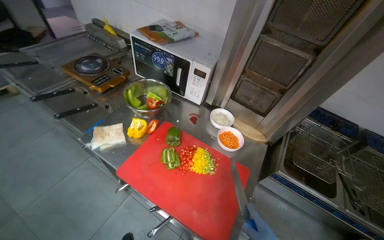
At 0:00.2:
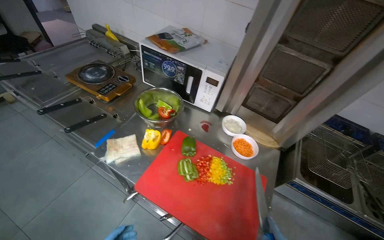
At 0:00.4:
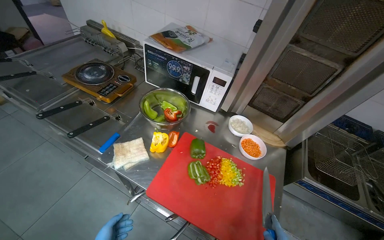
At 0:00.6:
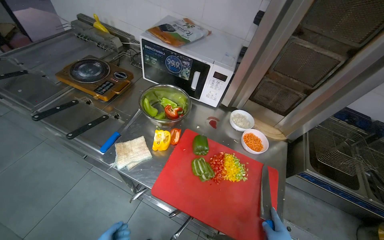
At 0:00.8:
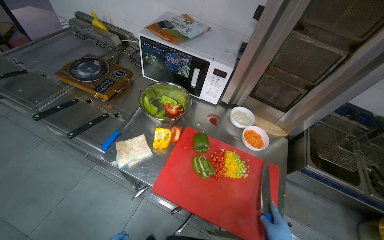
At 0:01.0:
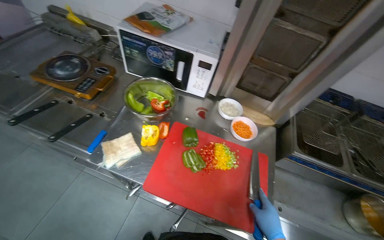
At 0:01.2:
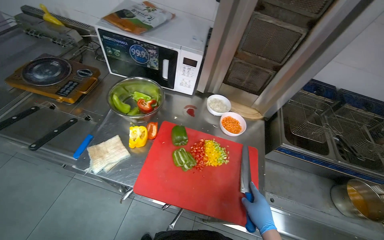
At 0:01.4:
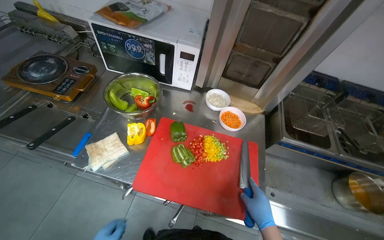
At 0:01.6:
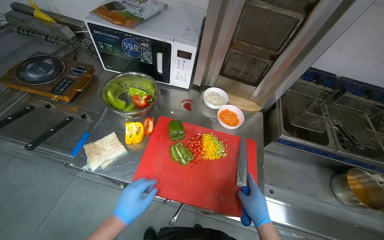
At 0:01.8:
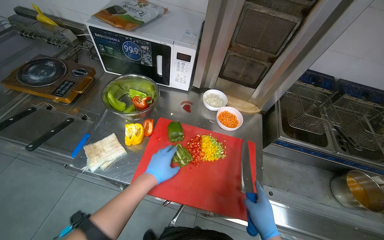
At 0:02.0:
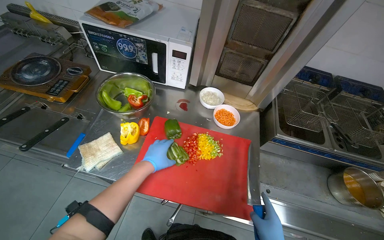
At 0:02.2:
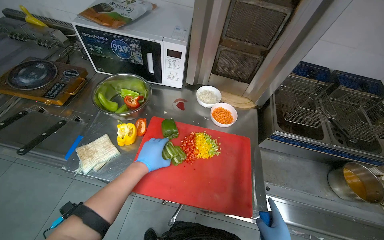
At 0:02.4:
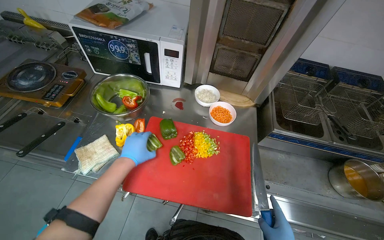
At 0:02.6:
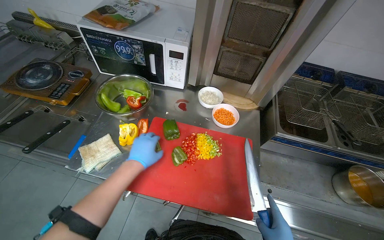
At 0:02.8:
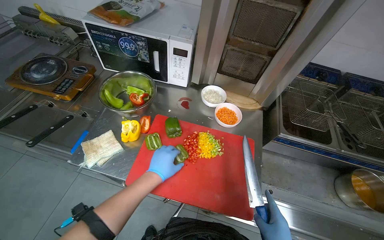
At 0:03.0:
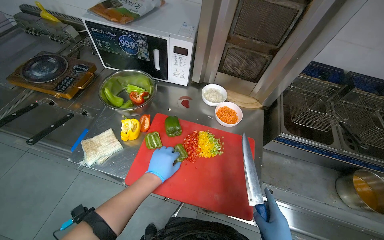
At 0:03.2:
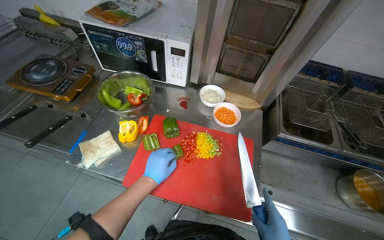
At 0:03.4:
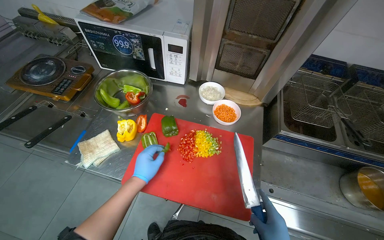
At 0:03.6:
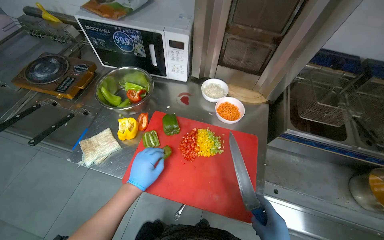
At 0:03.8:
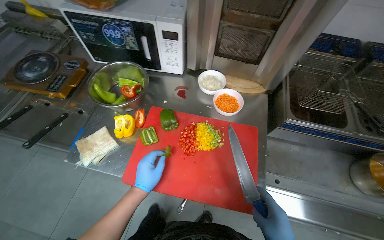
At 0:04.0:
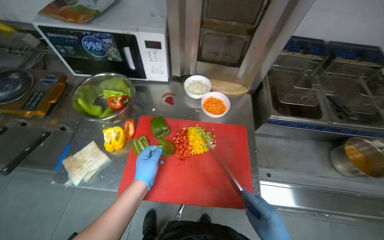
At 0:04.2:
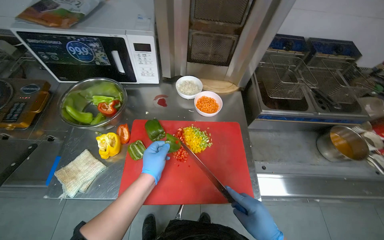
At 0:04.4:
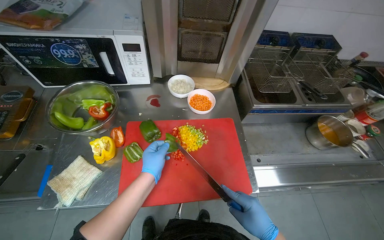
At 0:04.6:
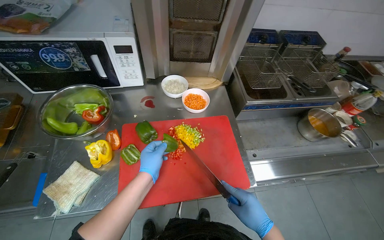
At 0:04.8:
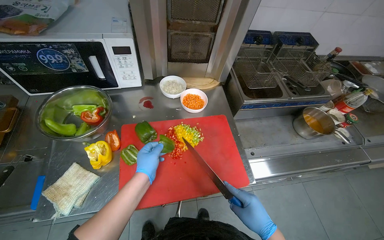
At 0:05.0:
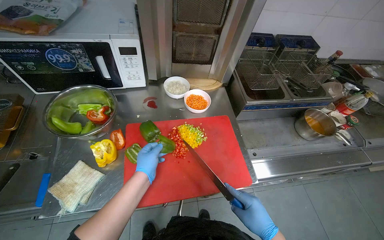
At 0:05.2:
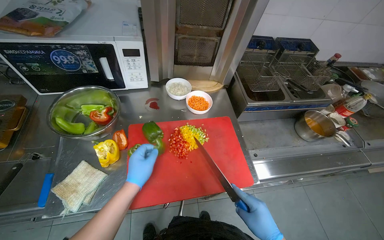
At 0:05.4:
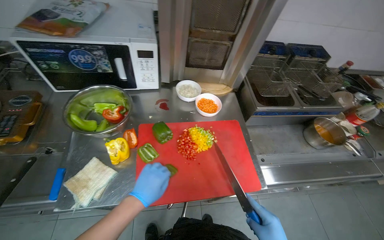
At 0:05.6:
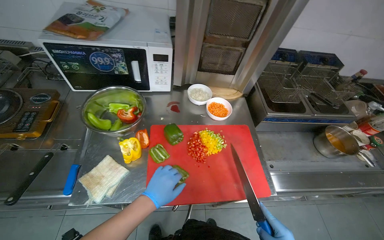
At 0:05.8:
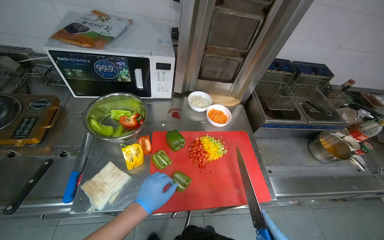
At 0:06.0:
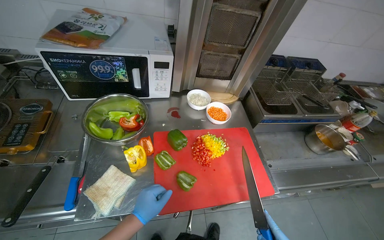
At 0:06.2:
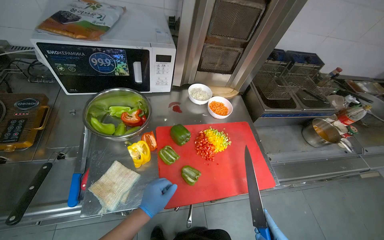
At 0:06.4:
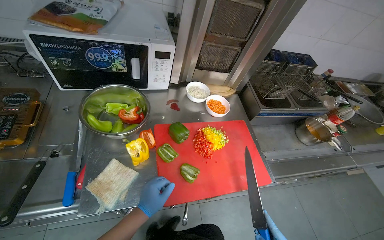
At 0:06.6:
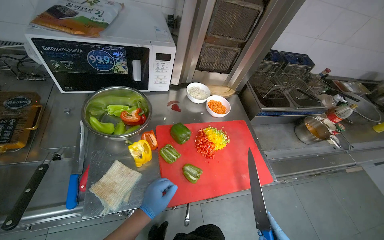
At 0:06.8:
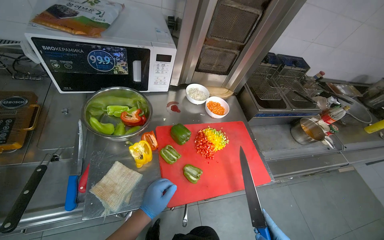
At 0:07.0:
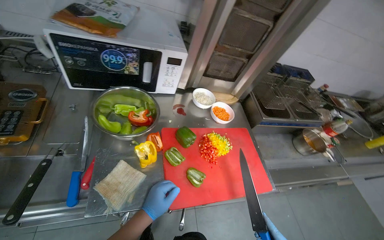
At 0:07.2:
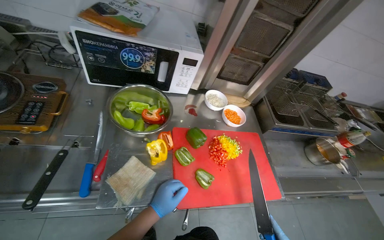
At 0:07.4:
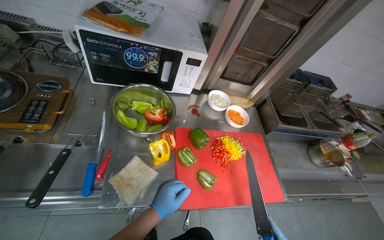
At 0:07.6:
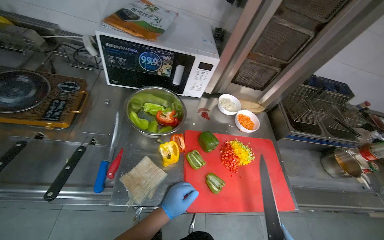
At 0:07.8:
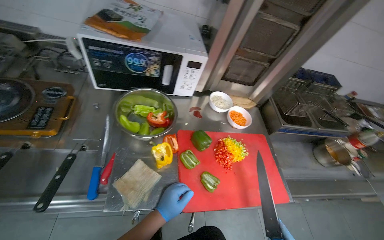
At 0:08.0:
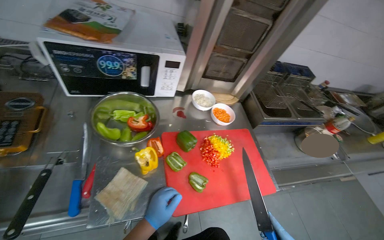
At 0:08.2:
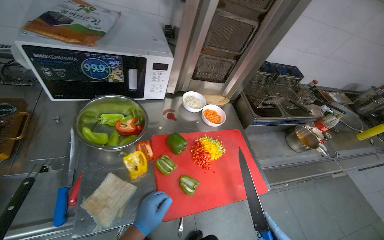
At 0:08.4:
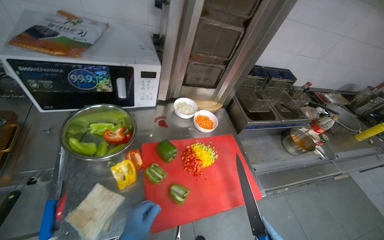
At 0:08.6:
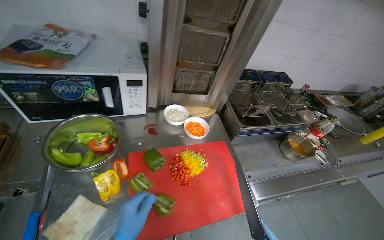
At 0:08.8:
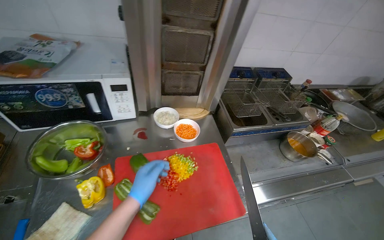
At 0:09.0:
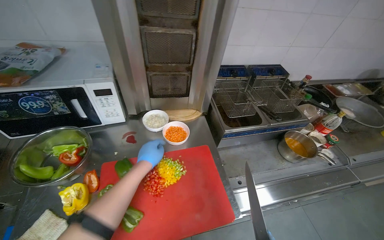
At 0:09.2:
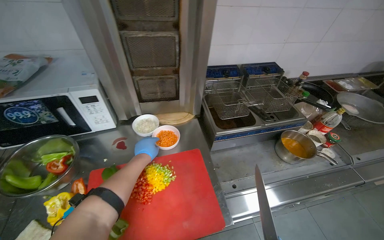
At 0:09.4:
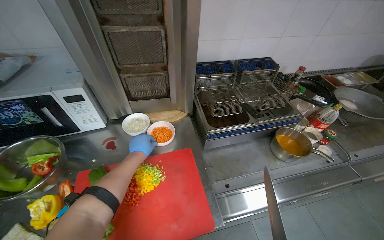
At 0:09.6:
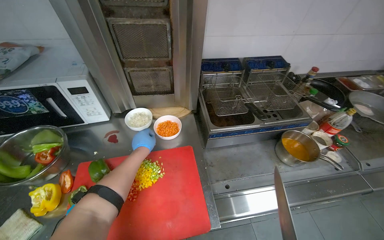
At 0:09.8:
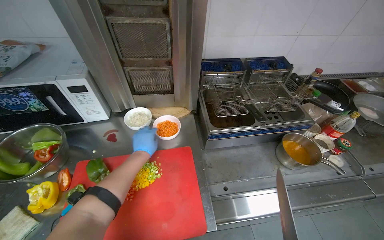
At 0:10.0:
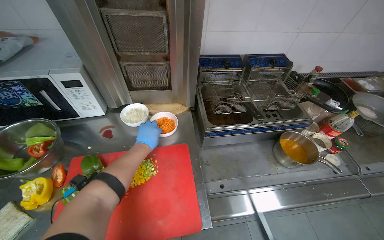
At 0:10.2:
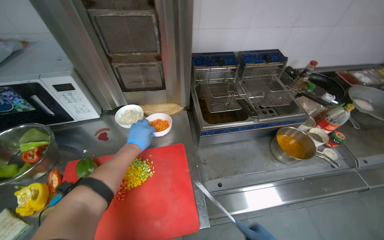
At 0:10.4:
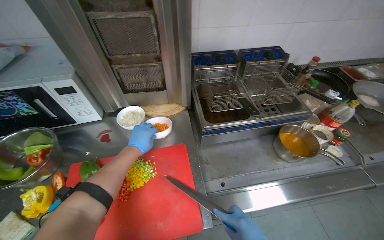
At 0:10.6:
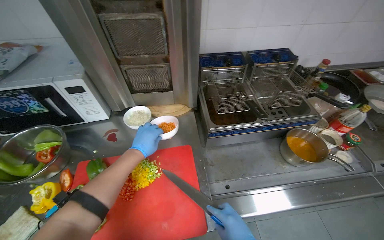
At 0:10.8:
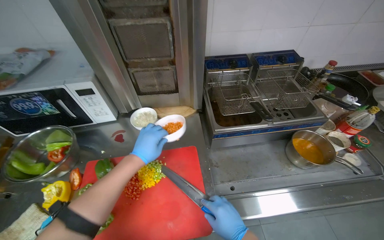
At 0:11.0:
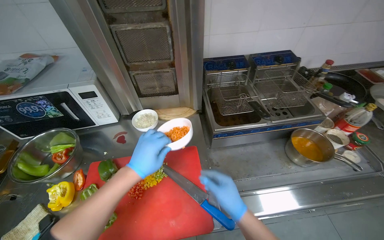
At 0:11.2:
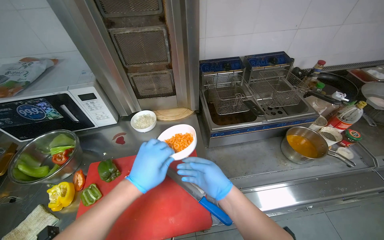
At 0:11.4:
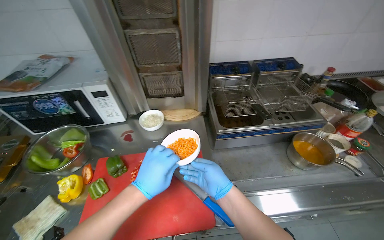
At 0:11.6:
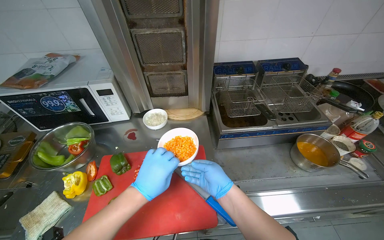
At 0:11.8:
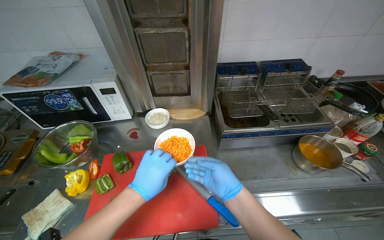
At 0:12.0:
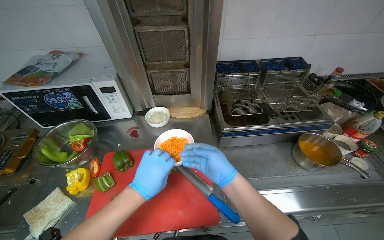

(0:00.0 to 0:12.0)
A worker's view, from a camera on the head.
Job: preparing food.
The whole recording: Chopping bell peppers on cutting board. The worker chops various colored bell peppers on a red cutting board.
0:01.6 - 0:03.0: The left hand moves to the right and farther from the camera, some 15 cm.
0:04.4 - 0:06.0: The left hand heads down the picture, covering roughly 10 cm.
0:09.0 - 0:10.4: The left hand heads farther from the camera, covering about 10 cm.
0:10.4 - 0:12.0: The left hand goes roughly 25 cm nearer to the camera and down the picture.

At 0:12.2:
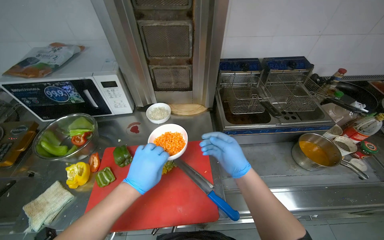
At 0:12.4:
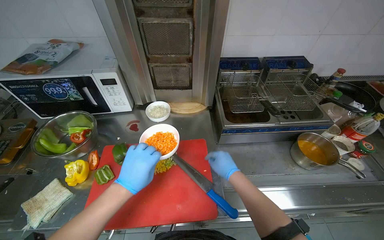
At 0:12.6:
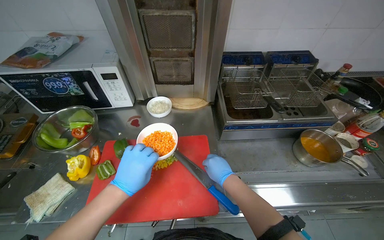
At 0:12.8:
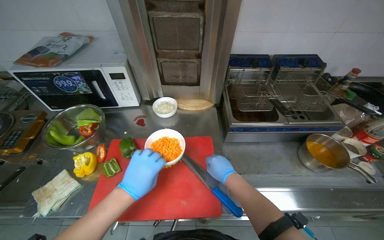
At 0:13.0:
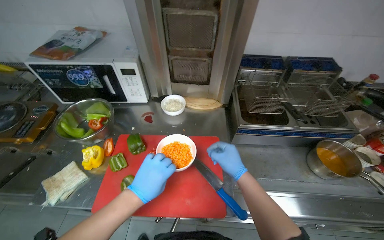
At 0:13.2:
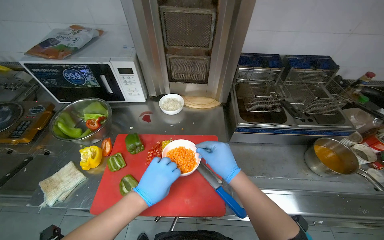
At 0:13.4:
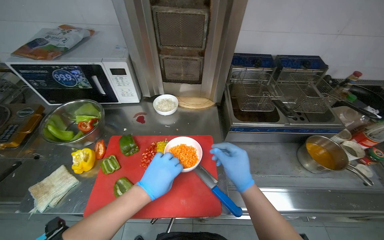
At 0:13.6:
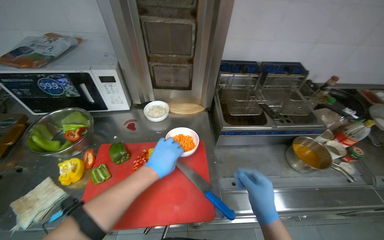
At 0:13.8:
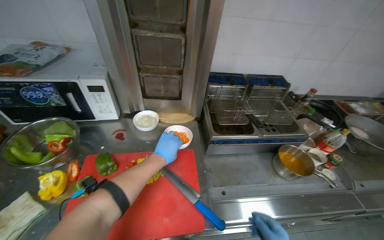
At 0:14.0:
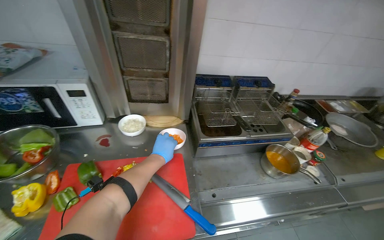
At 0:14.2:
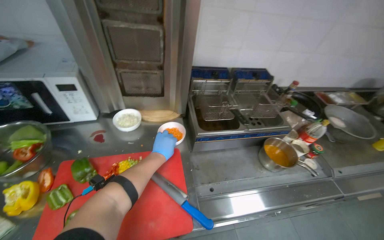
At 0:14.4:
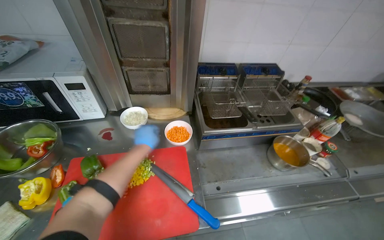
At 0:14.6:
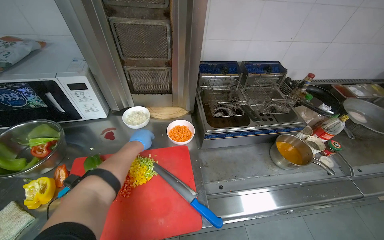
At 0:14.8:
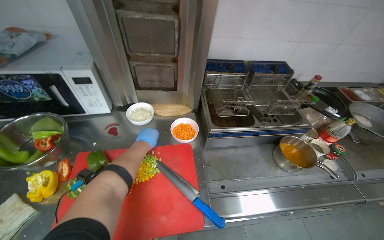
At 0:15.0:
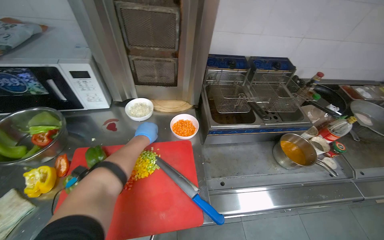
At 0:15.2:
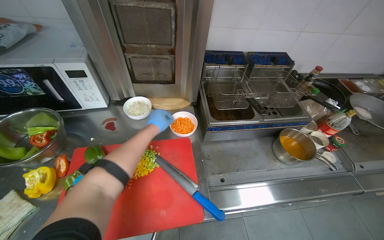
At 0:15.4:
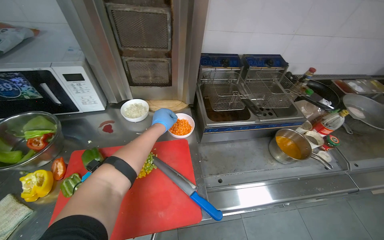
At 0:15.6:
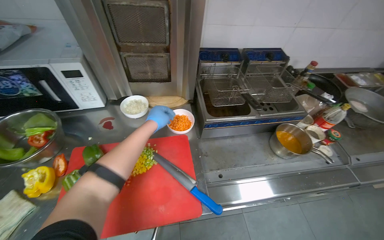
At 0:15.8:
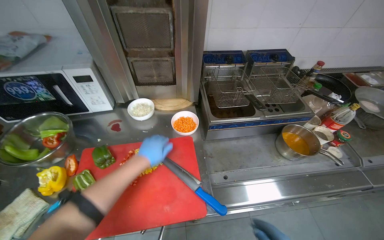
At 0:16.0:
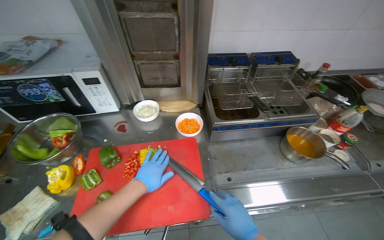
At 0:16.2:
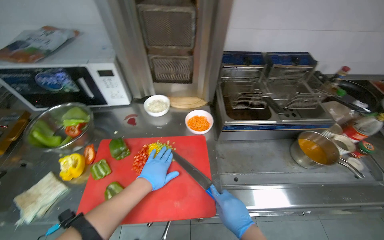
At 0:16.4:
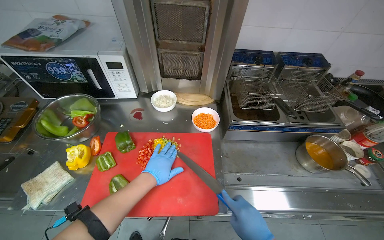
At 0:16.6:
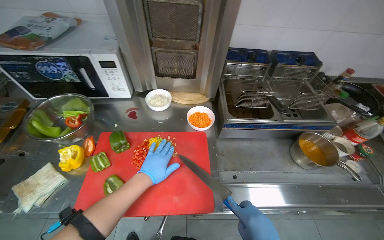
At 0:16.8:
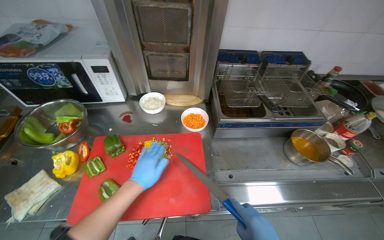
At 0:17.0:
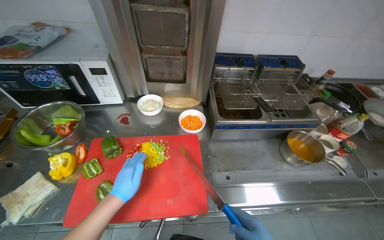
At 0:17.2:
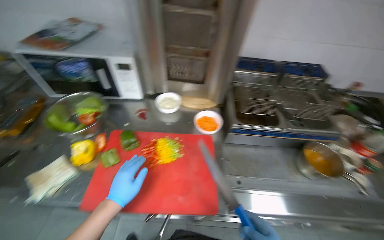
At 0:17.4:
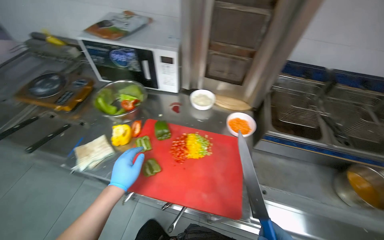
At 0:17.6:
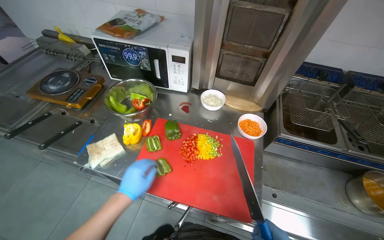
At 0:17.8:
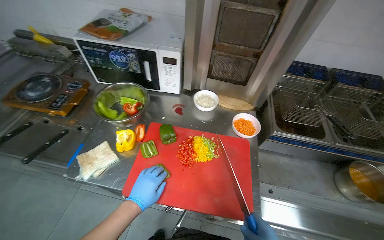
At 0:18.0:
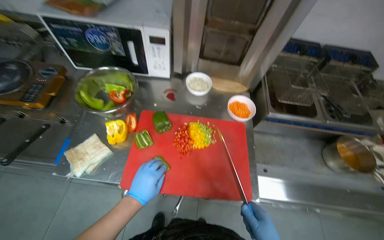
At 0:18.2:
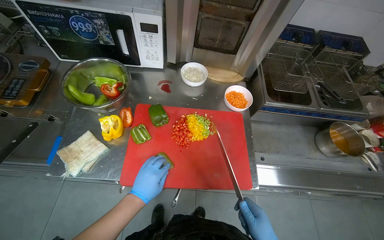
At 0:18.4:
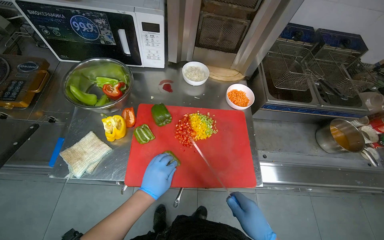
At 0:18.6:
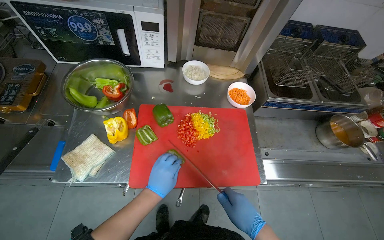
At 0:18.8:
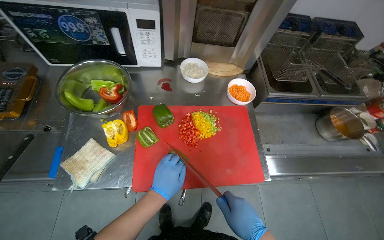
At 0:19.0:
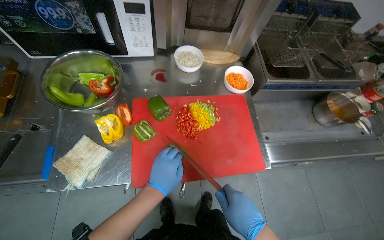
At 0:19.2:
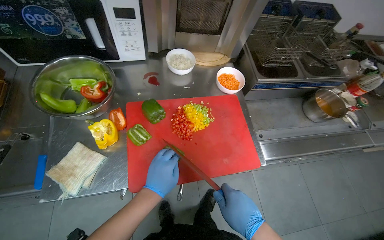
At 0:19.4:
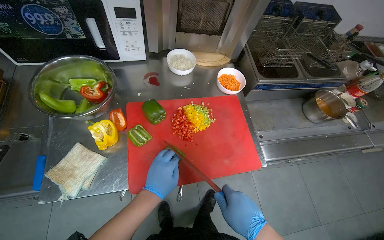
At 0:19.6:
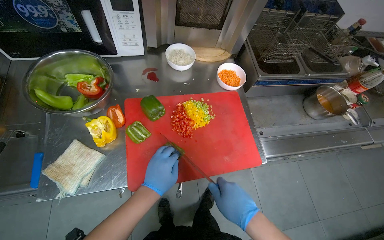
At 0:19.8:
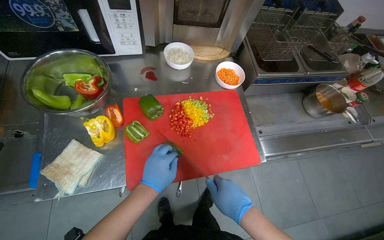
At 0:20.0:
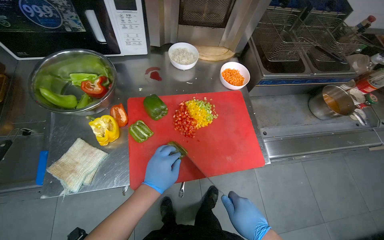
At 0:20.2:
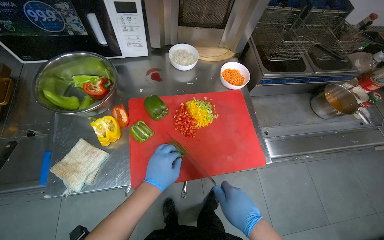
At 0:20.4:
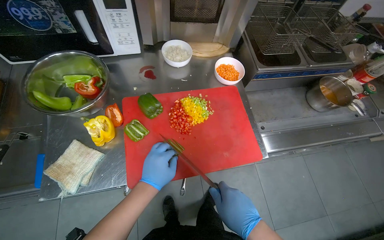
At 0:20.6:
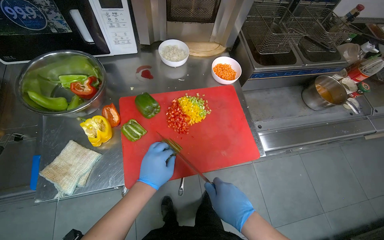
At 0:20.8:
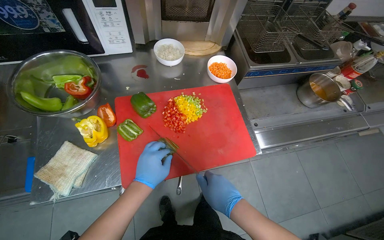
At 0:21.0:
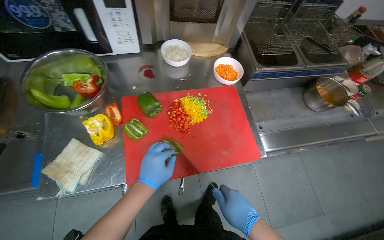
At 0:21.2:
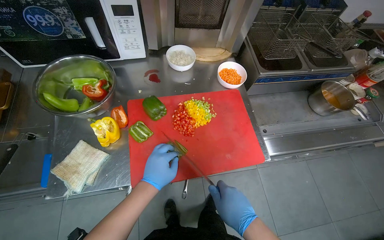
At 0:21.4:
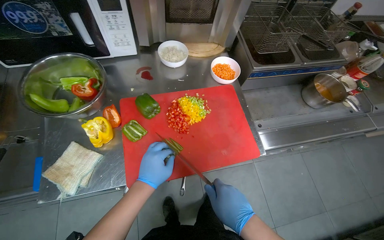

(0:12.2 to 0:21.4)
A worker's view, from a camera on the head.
Job: preparing food.
The whole recording: Chopping bell peppers on cutting board. The worker chops various colored bell peppers on a red cutting board.
0:12.2 - 0:13.8: The left hand is displaced farther from the camera by approximately 10 cm.
0:15.2 - 0:16.8: The left hand goes approximately 25 cm down the picture and nearer to the camera.
0:19.8 - 0:21.4: The hands make small movements and keep their place.
